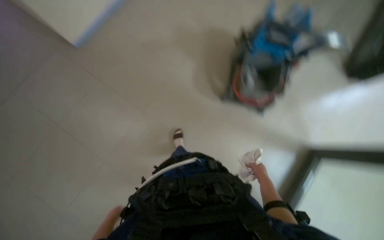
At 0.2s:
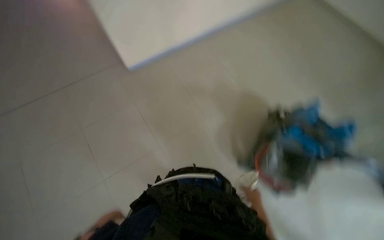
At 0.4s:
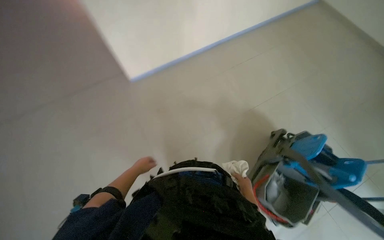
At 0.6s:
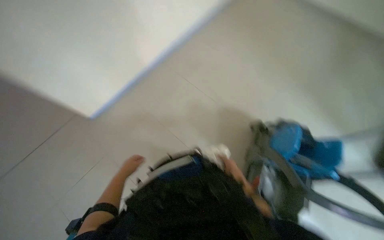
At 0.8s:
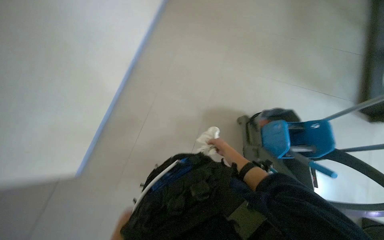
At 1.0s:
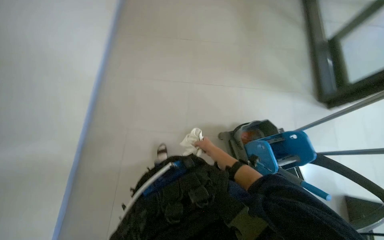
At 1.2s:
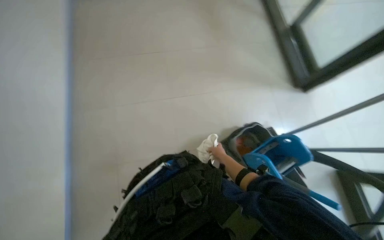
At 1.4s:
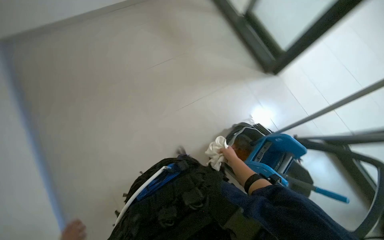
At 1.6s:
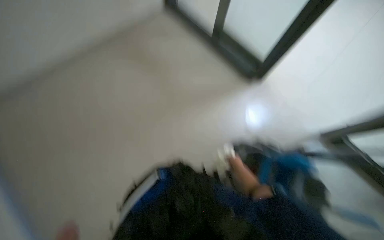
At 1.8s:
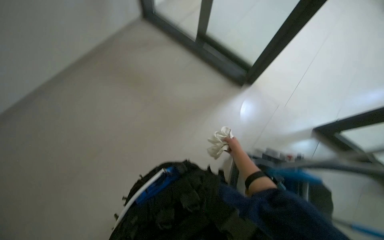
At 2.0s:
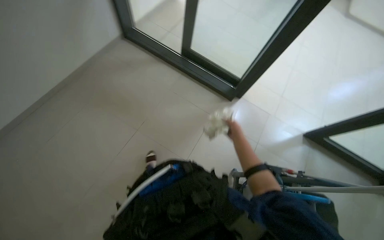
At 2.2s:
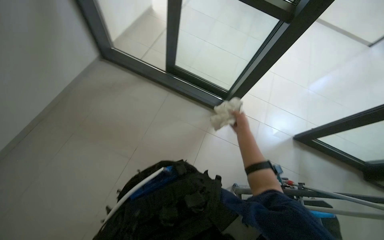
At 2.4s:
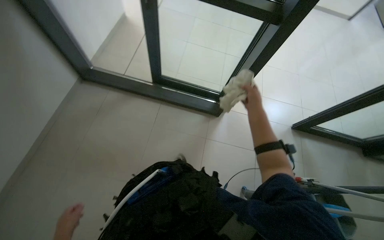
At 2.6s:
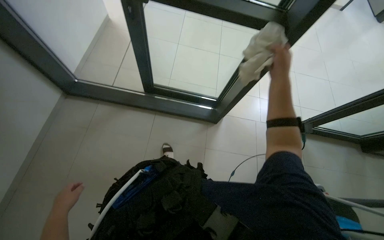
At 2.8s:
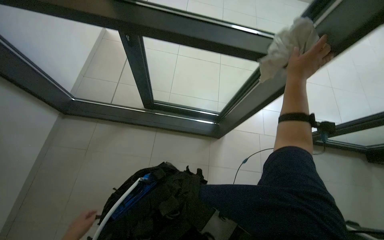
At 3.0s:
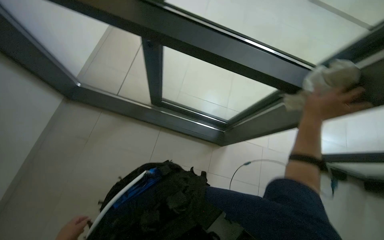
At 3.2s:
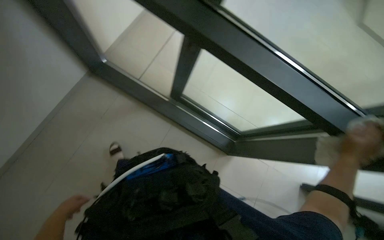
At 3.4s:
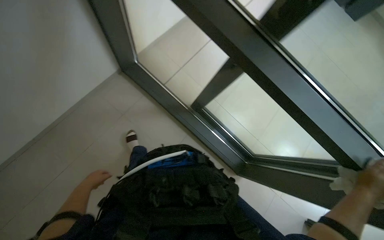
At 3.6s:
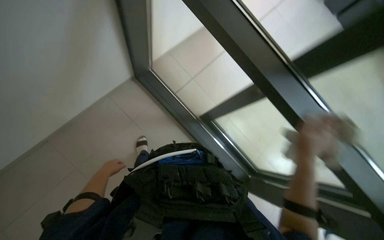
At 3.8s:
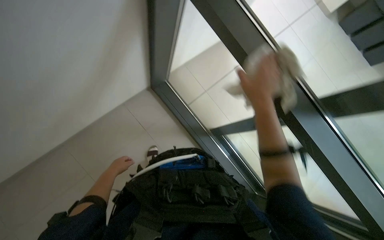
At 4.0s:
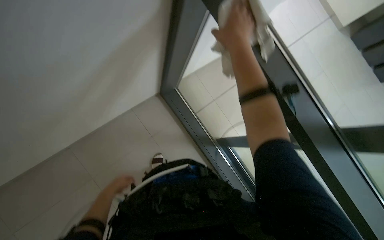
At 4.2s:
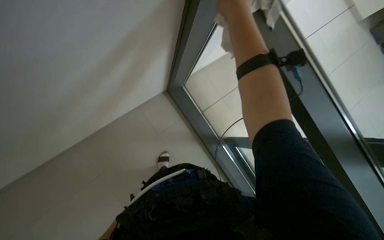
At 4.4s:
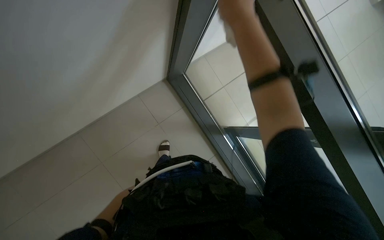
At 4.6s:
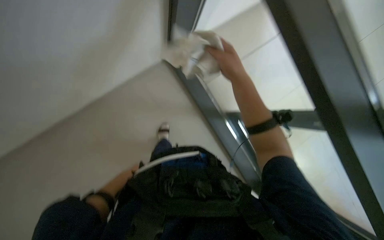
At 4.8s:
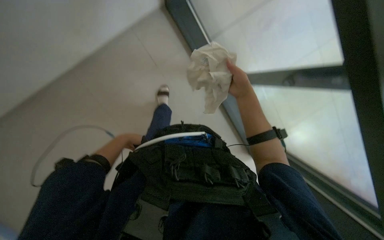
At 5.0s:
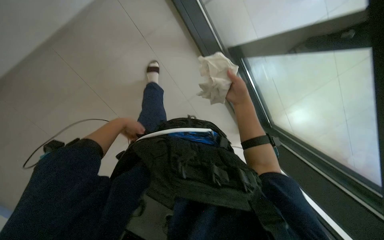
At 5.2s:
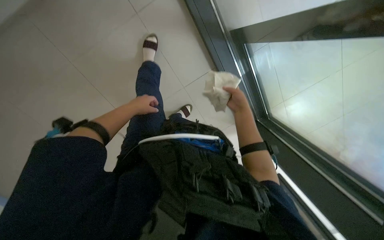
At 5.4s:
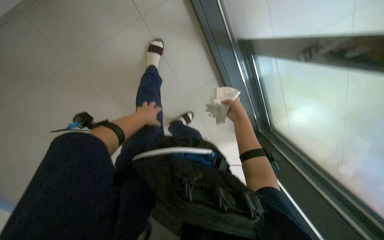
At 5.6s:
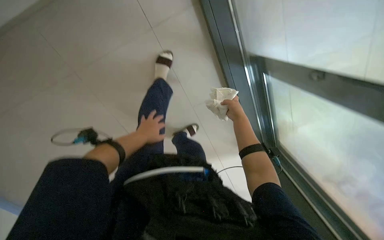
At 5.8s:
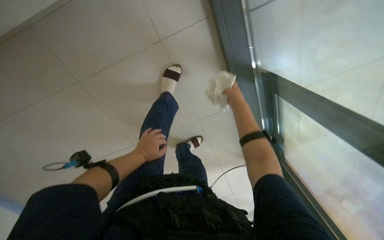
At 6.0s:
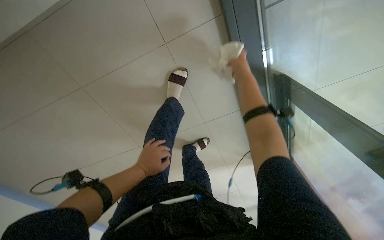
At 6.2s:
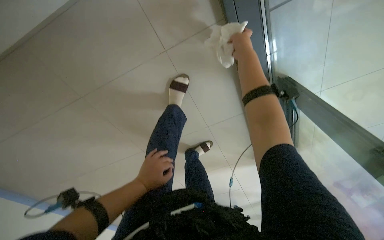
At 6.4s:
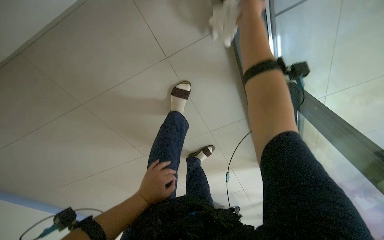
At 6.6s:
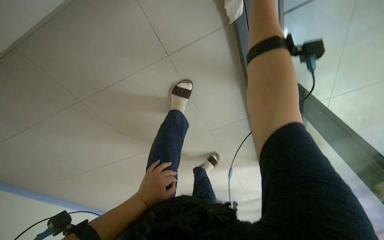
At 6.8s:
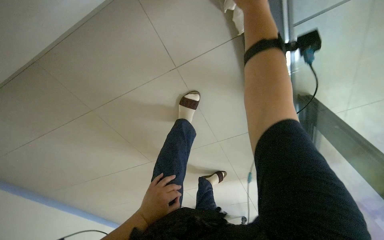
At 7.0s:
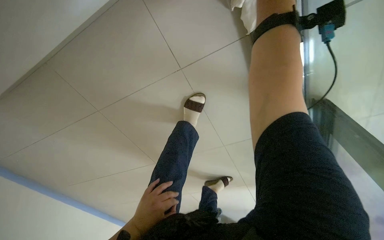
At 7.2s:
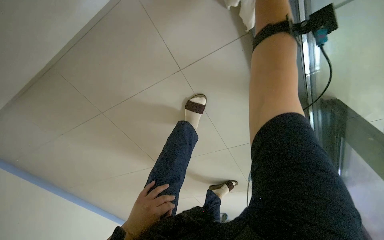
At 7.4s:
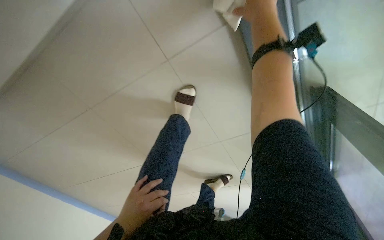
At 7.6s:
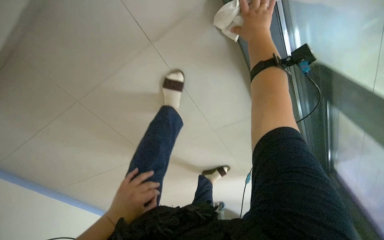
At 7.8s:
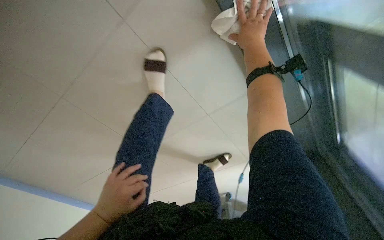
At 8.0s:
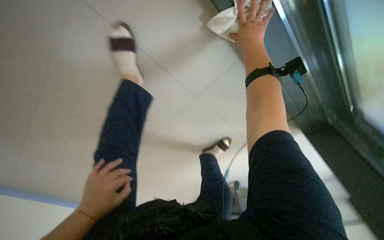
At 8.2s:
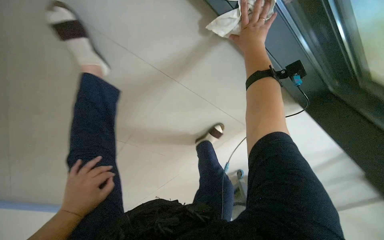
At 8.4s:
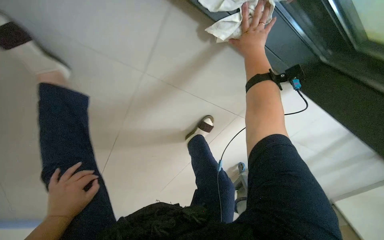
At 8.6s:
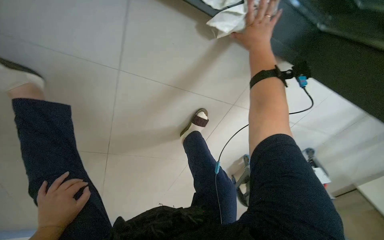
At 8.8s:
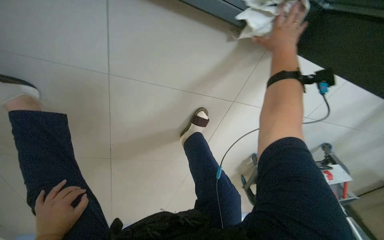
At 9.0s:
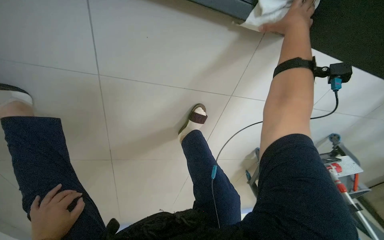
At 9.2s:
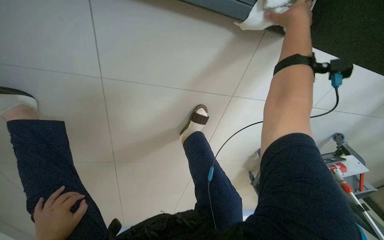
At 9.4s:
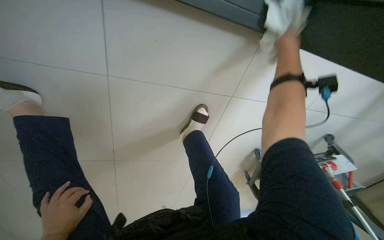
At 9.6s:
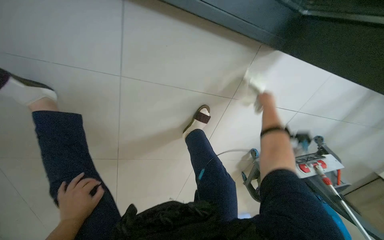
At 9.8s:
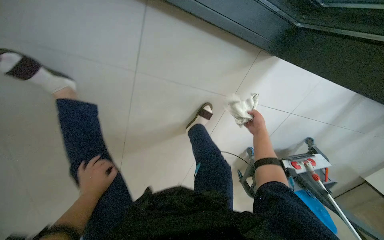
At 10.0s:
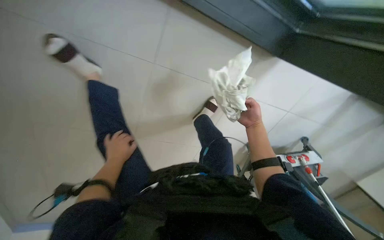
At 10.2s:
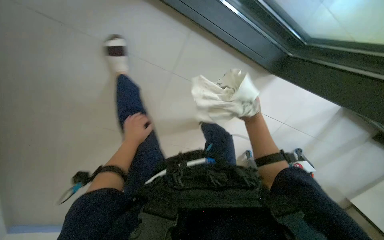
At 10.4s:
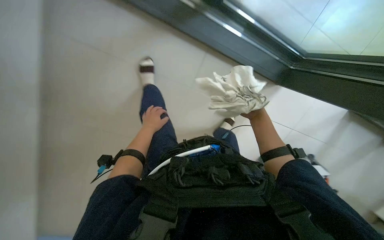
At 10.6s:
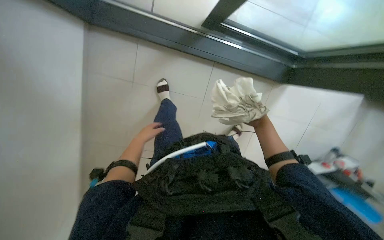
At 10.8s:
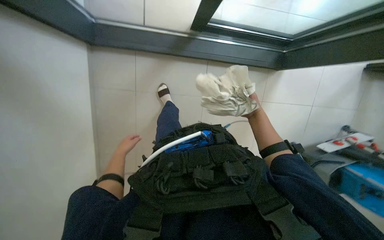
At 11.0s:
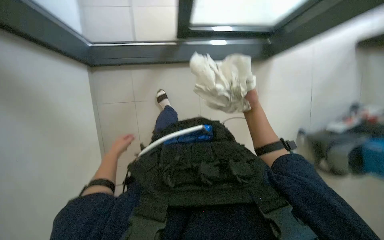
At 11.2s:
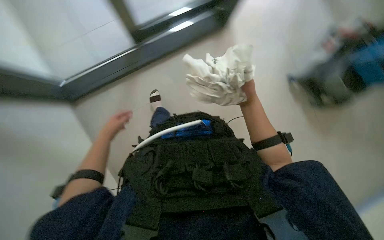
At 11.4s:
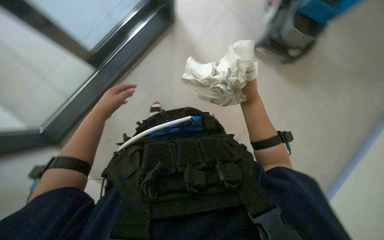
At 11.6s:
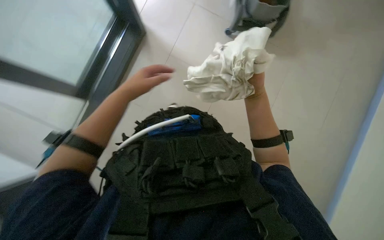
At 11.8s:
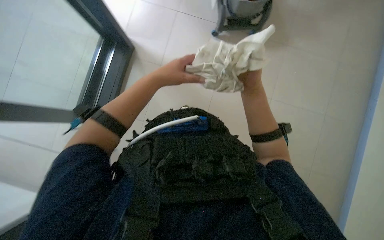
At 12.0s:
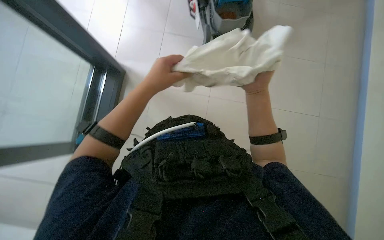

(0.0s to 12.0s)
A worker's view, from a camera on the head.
Job: cleaning windows.
The whole recording: Wiping glass panels. The worker wipes the glass panels with a white cloth.
0.0s - 1.6s: The wearer looks approximately 20 degrees further to the right. The view tilts approximately 20 degrees upward.
1.6s - 3.0s: The camera is carried approximately 60 cm.
3.0s - 4.4s: The camera travels some 70 cm. The scene turns some 30 degrees clockwise in the picture.
4.4s - 6.0s: The right hand is displaced farther from the camera by about 30 cm.
6.0s - 7.6s: The right hand is displaced up the picture by roughly 10 cm.
7.6s - 9.0s: The camera is aimed about 20 degrees further to the right. The right hand is displaced to the right by roughly 15 cm.
9.0s - 10.4s: The right hand heads down the picture and to the left, covering approximately 35 cm.
10.4s - 12.0s: The left hand travels up the picture and nearer to the camera by some 20 cm.

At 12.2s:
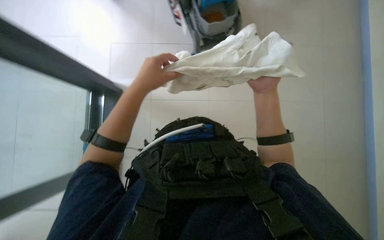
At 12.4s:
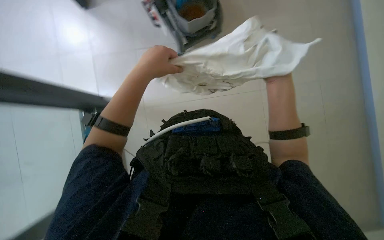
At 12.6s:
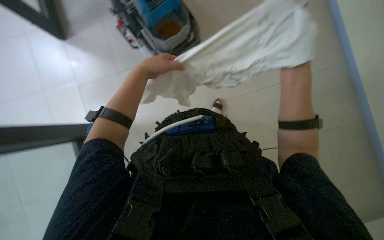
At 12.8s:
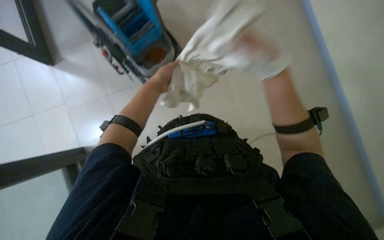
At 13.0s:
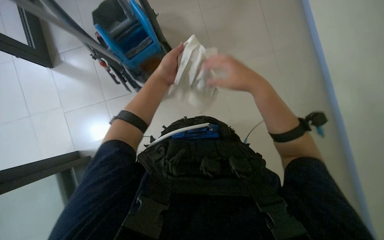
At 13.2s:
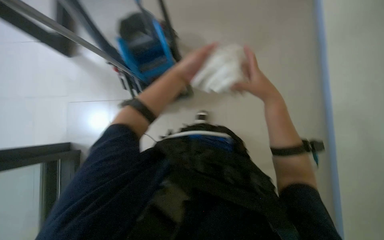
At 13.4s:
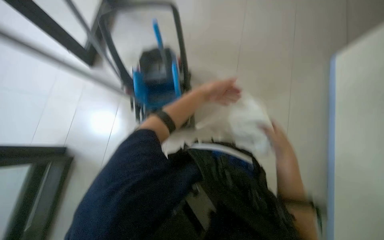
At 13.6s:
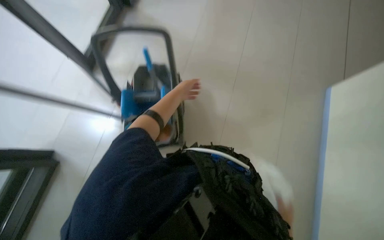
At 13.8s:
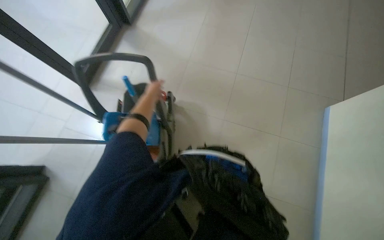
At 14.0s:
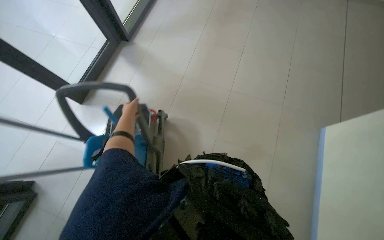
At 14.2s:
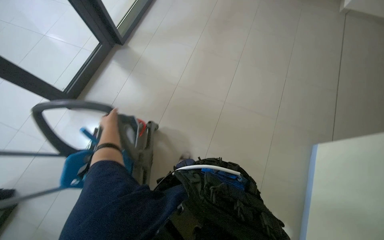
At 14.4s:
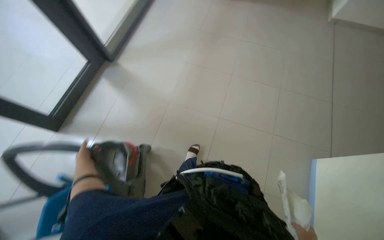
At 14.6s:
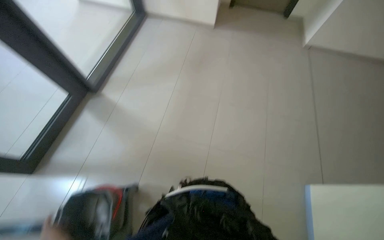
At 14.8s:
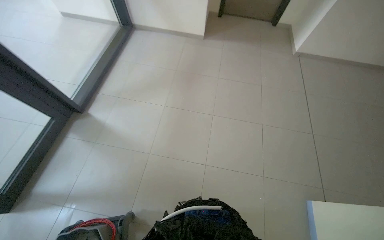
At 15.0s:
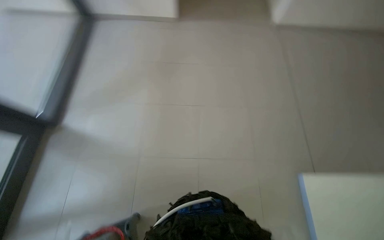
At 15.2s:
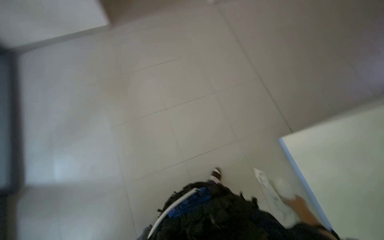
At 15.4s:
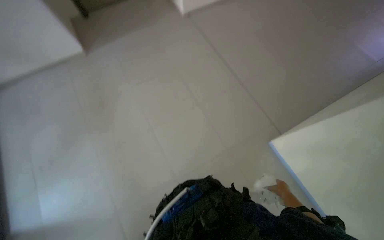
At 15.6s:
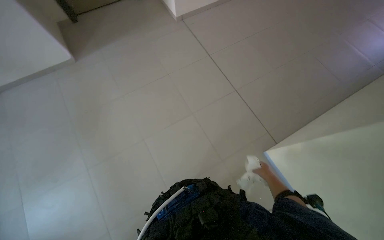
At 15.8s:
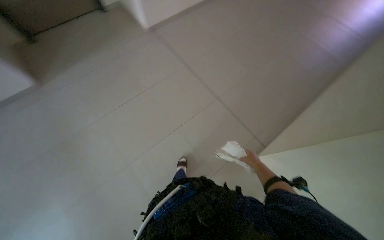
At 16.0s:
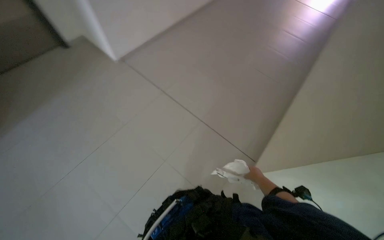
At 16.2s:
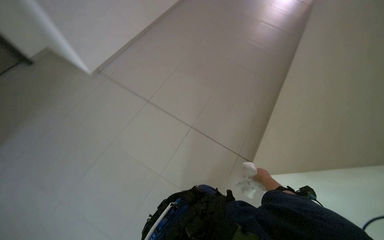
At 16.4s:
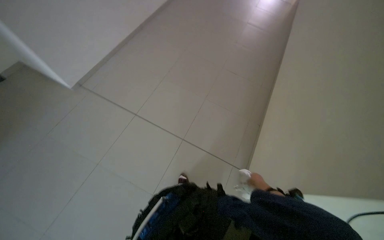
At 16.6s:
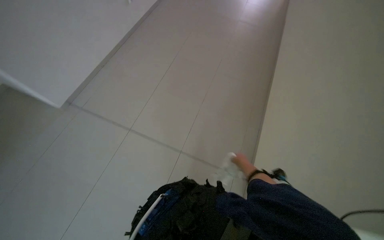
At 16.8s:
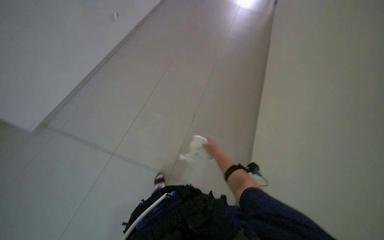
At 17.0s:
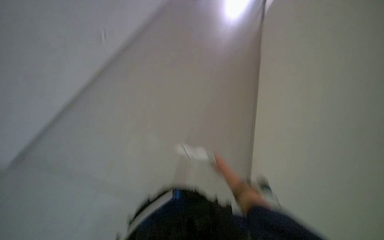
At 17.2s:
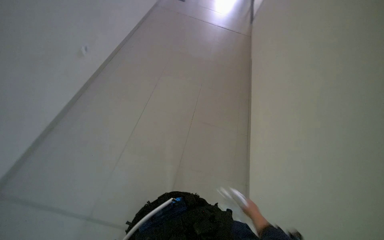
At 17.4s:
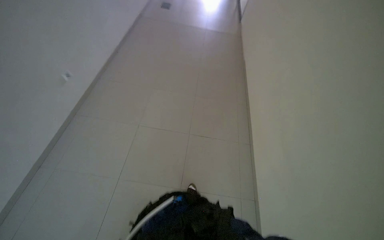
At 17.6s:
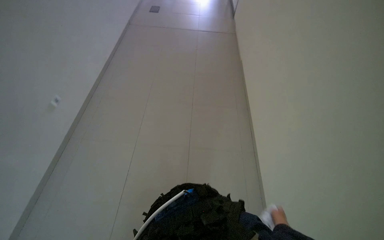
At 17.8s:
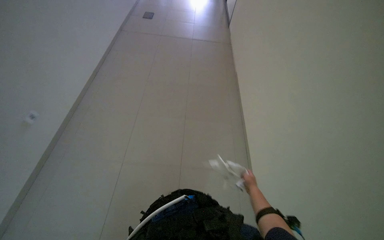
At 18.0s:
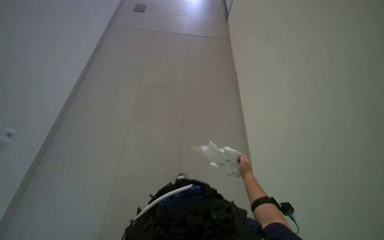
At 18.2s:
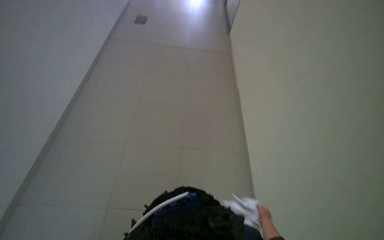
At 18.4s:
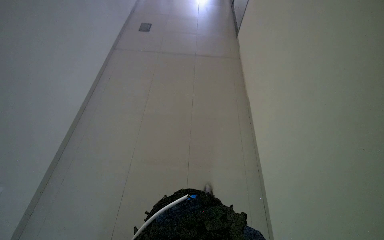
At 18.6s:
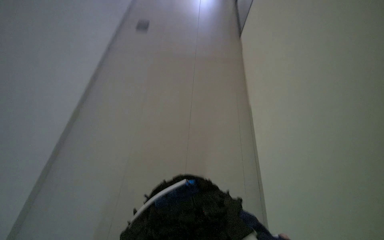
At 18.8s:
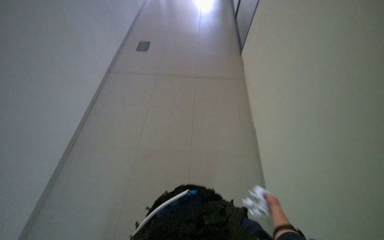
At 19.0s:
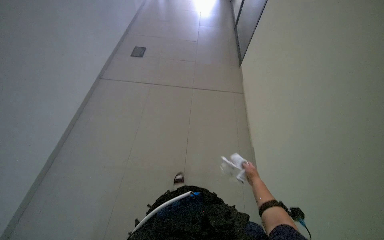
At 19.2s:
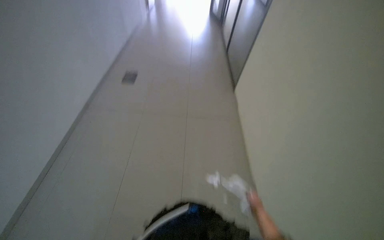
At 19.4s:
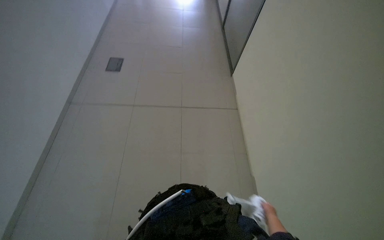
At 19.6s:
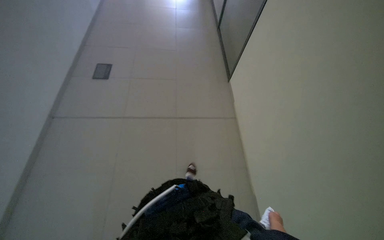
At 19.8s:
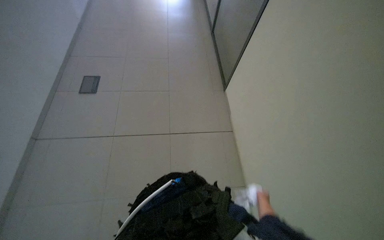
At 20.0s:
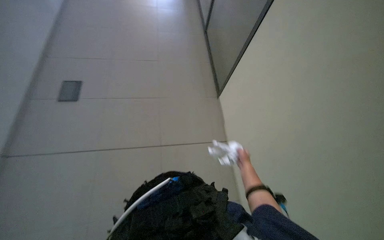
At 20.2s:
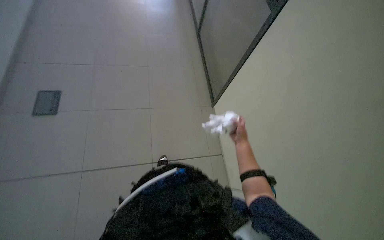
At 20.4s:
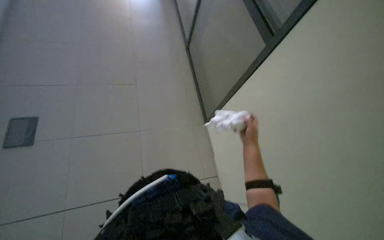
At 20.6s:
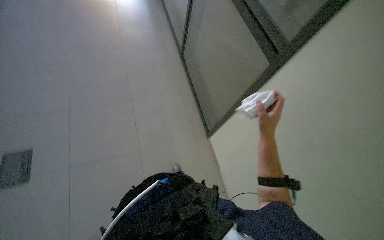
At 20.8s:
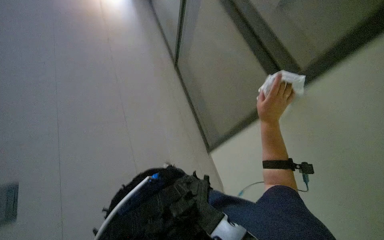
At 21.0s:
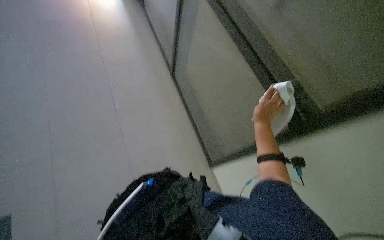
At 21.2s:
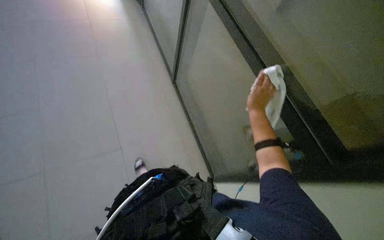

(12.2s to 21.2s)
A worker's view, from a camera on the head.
Job: cleaning windows.
The whole recording: Wiping glass panels. The worker wipes the glass panels with a white cloth.
12.2s - 13.8s: The left hand moves farther from the camera, roughly 15 cm.
13.8s - 15.2s: The camera is carried some 80 cm. The wearer's head swings approximately 30 degrees to the right.
15.2s - 16.6s: The wearer's head swings approximately 25 degrees to the right. The view tilts about 15 degrees upward. The right hand goes some 50 cm up the picture and farther from the camera.
18.2s - 19.8s: The wearer moves approximately 50 cm.
